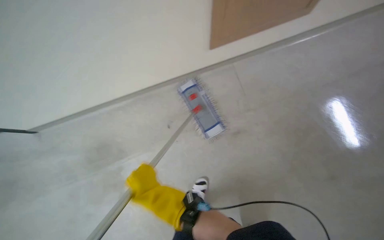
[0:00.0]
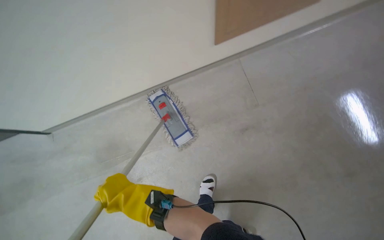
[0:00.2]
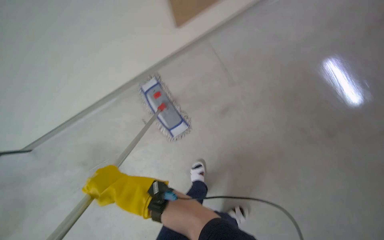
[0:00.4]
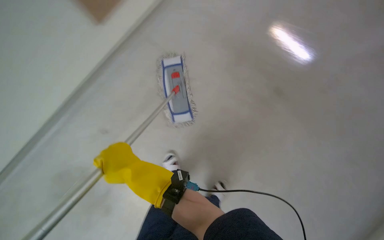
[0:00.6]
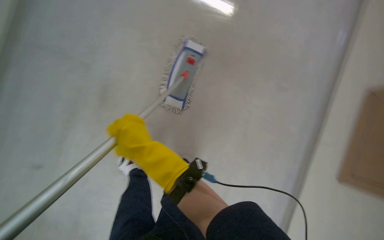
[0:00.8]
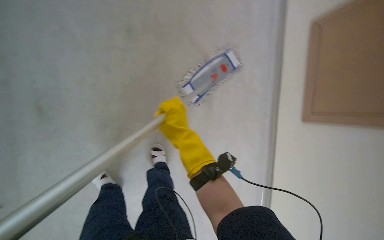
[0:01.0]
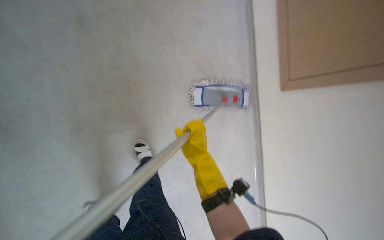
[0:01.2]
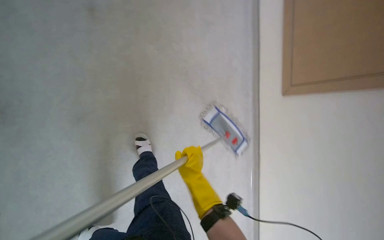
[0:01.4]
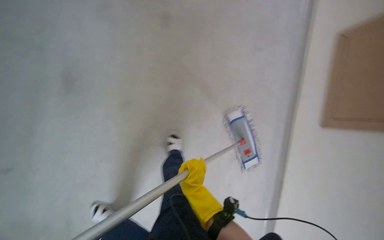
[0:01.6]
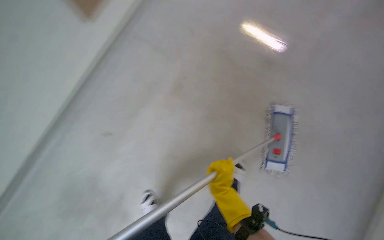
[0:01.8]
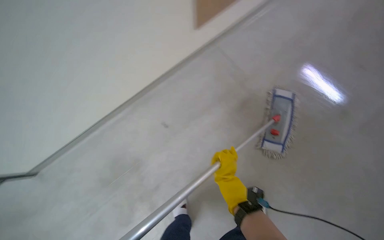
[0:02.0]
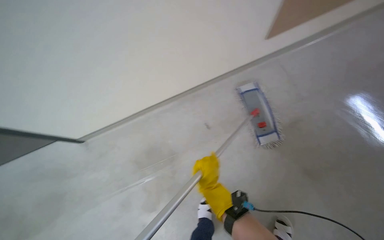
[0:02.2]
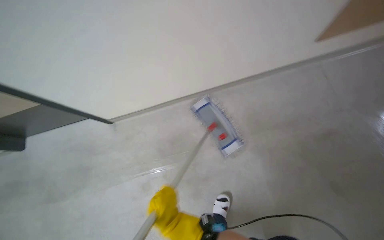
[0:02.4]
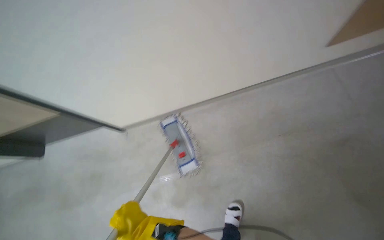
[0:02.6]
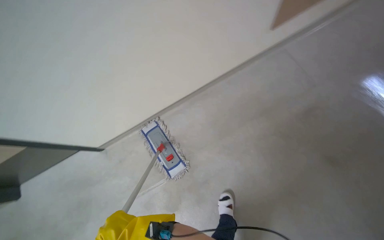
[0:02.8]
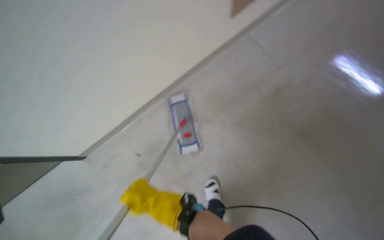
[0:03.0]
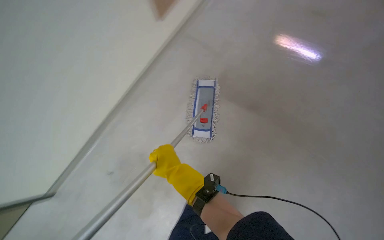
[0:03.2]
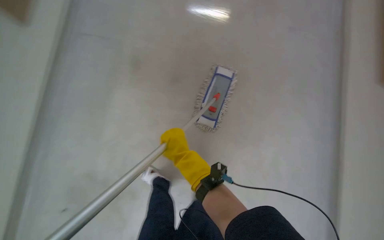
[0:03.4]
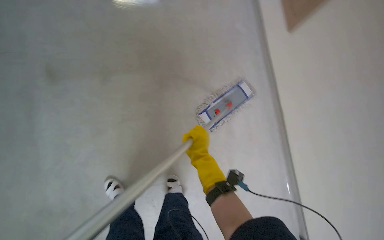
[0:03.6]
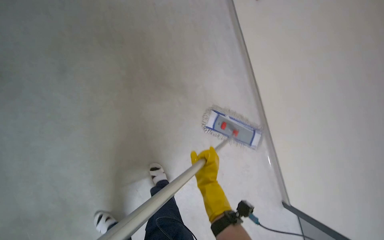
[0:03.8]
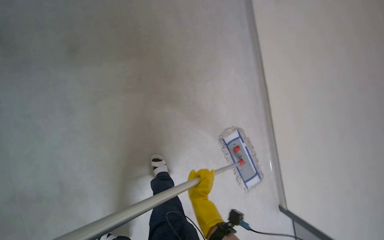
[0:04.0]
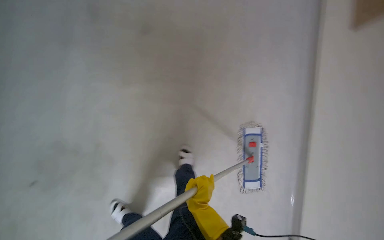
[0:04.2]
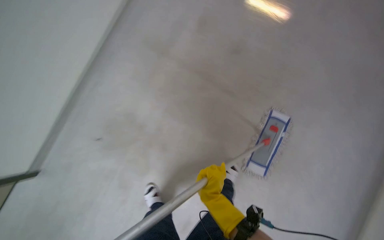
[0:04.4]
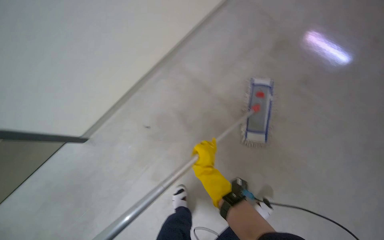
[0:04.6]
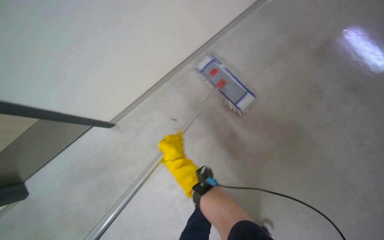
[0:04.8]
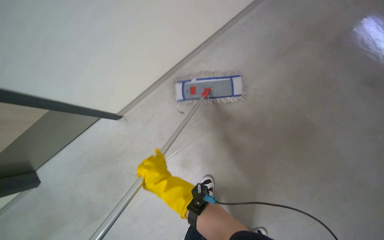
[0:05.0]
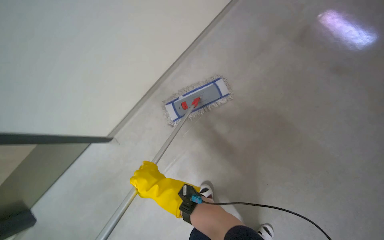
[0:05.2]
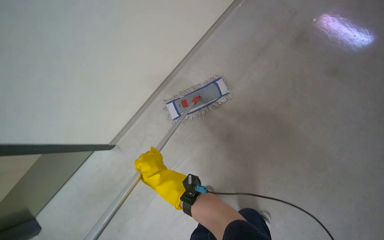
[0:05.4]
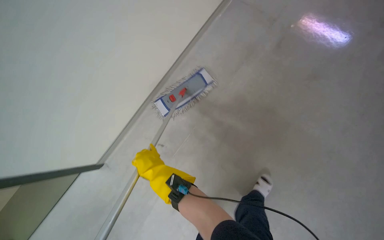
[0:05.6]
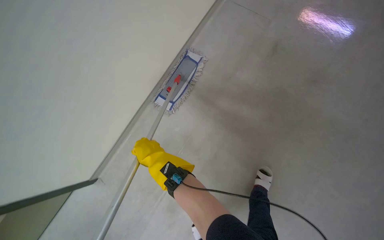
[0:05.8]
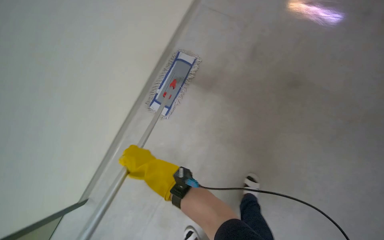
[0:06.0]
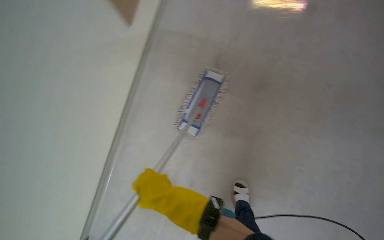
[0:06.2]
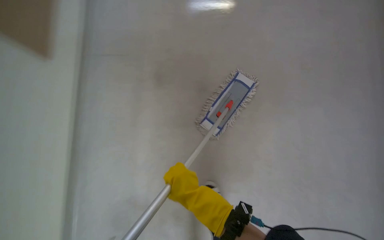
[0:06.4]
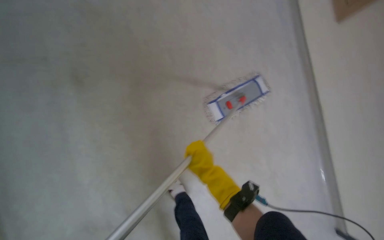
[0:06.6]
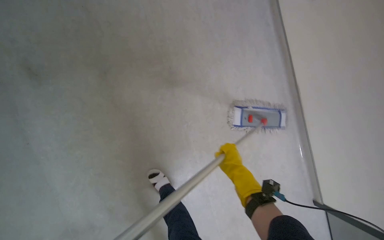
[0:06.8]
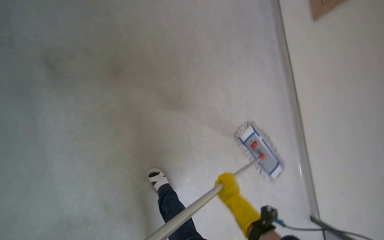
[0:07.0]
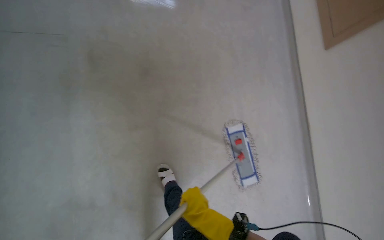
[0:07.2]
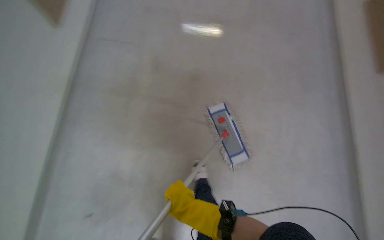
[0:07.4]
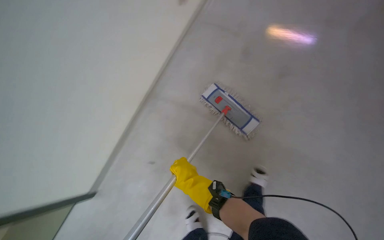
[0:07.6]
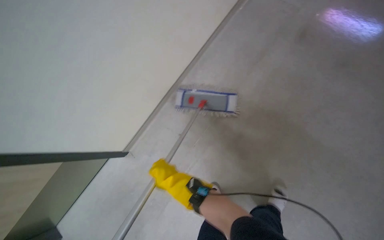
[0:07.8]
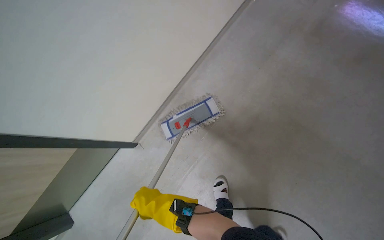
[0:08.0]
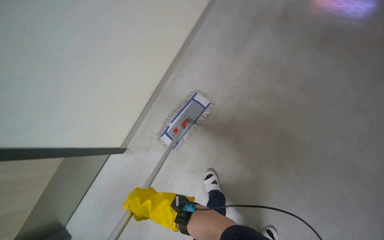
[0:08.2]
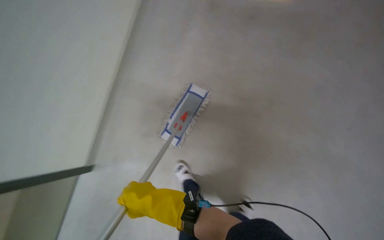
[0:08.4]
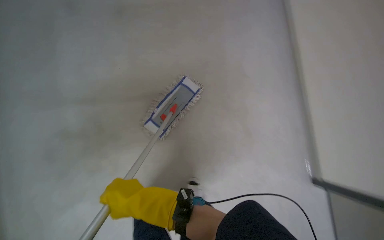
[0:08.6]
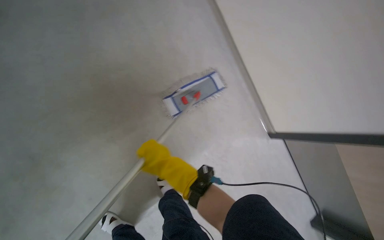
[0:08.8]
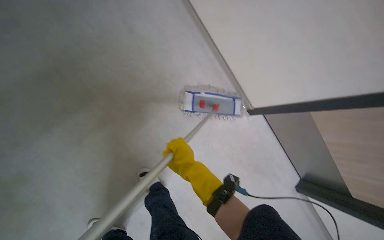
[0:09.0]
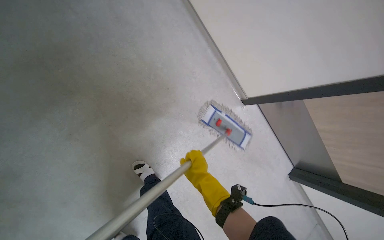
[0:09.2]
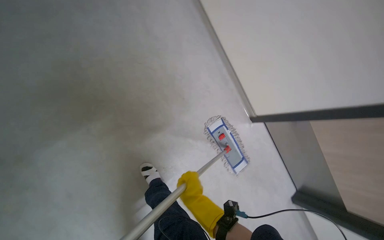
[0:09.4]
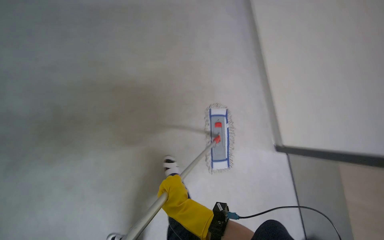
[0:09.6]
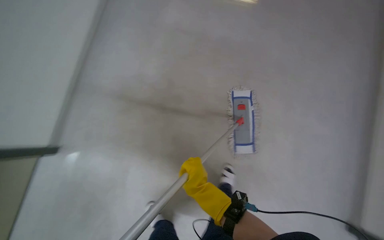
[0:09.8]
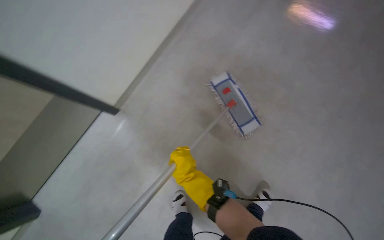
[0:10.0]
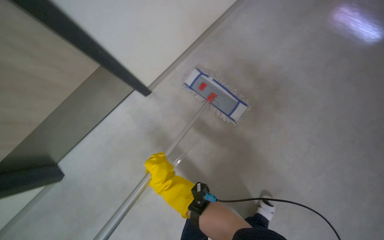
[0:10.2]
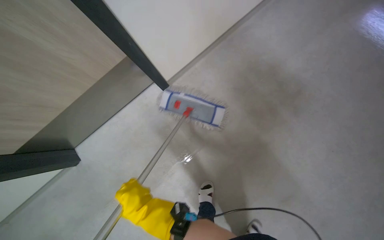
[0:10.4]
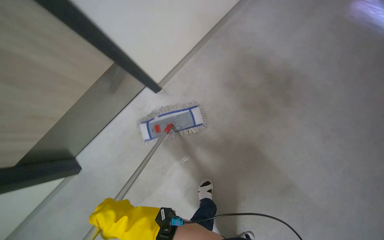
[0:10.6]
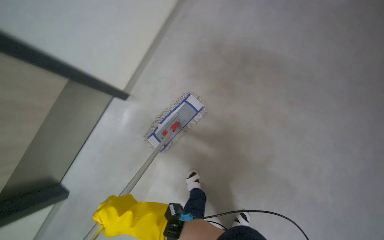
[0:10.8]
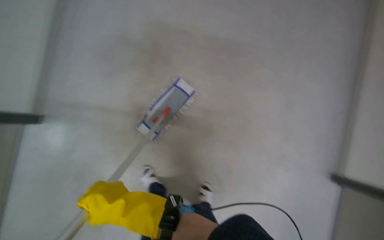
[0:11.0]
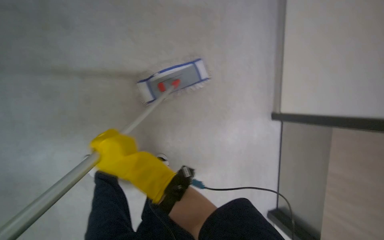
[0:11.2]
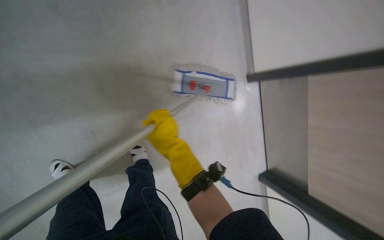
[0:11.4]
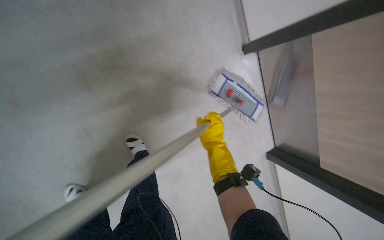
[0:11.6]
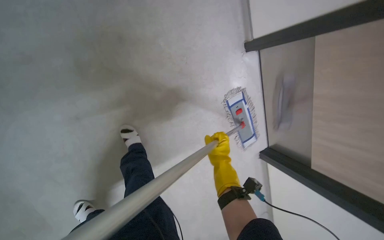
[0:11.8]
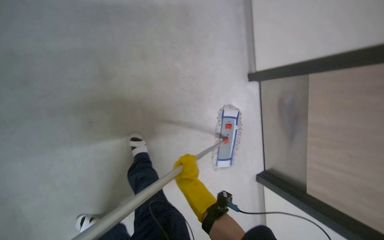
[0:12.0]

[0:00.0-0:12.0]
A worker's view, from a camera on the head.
Job: mopping floor.
The whole recording: Mopping hallway floor. The worker mops the hallway floor, wringing out the mop head and moving the cleaning cart as needed.
0:00.0 to 0:01.6: The camera is carried approximately 50 cm. The camera is aimed some 35 degrees further to the right. Everything in view rotates approximately 70 degrees clockwise.
0:01.6 to 0:03.0: The wearer looks about 35 degrees further to the right. The wearer looks about 15 degrees further upward.
0:03.0 to 0:04.4: The head travels roughly 50 cm. The wearer looks some 25 degrees further downward. Everything in view rotates roughly 70 degrees clockwise.
0:04.4 to 0:06.0: The scene turns approximately 45 degrees counterclockwise in the picture.

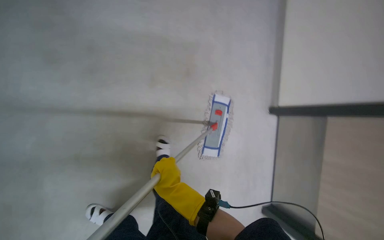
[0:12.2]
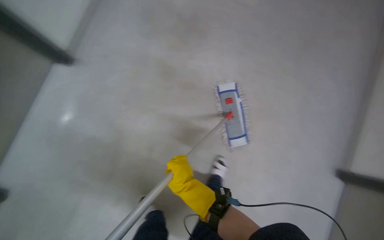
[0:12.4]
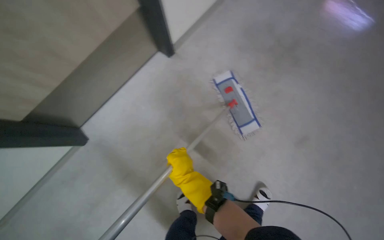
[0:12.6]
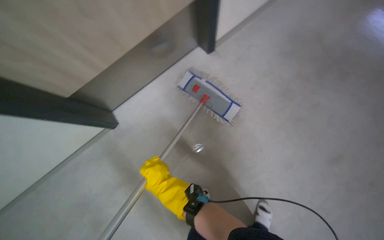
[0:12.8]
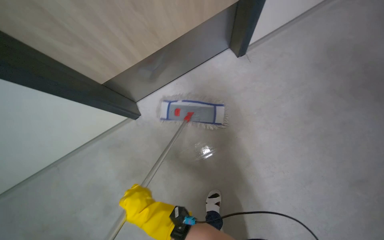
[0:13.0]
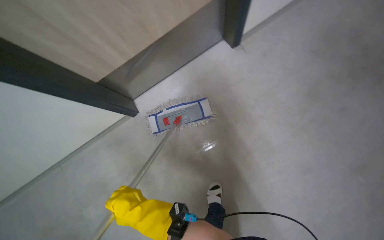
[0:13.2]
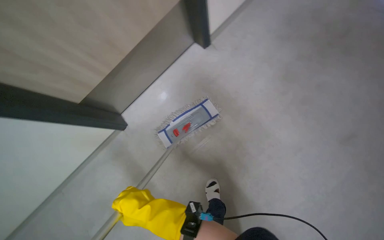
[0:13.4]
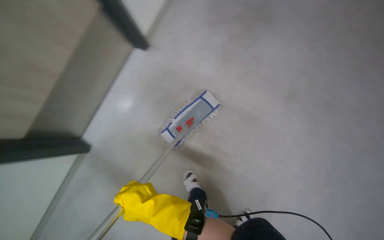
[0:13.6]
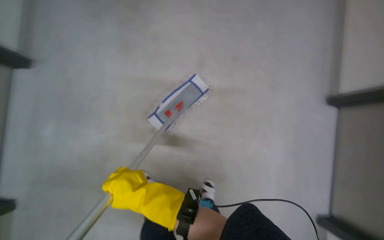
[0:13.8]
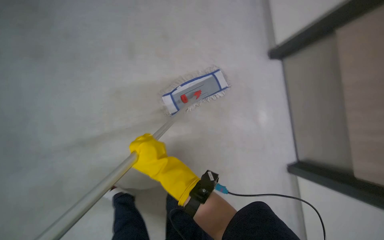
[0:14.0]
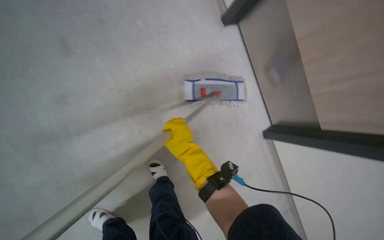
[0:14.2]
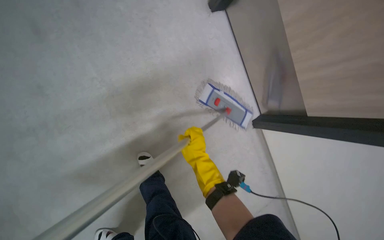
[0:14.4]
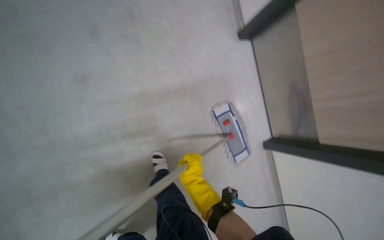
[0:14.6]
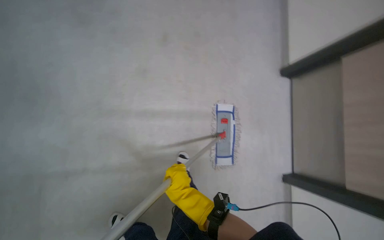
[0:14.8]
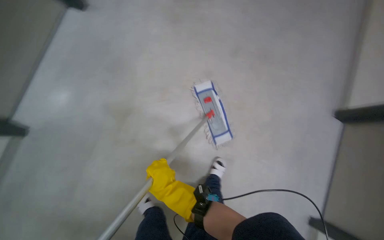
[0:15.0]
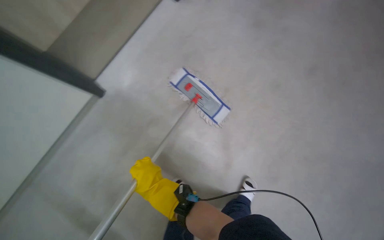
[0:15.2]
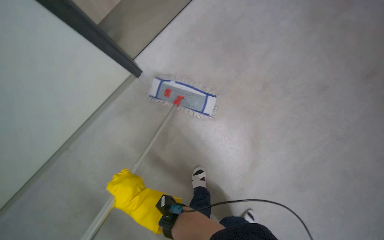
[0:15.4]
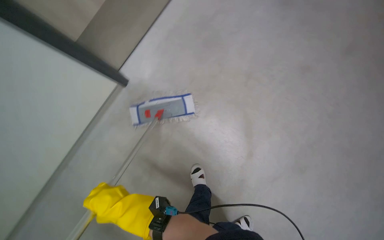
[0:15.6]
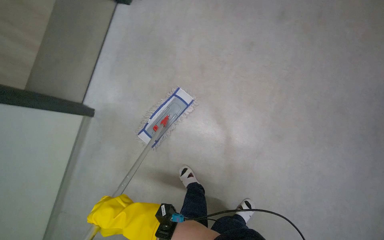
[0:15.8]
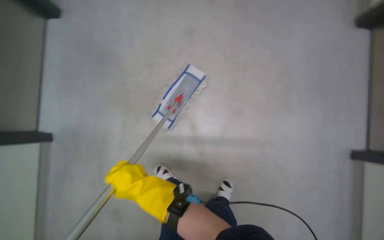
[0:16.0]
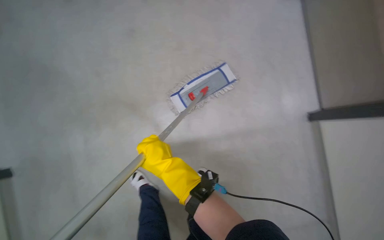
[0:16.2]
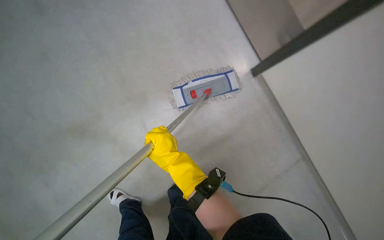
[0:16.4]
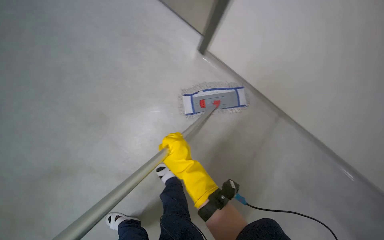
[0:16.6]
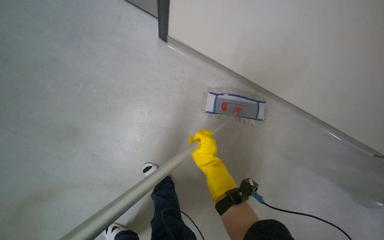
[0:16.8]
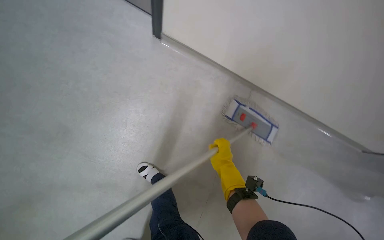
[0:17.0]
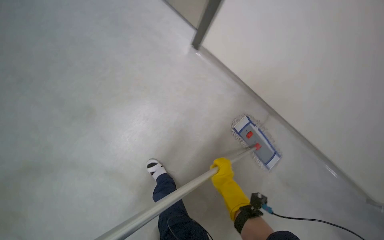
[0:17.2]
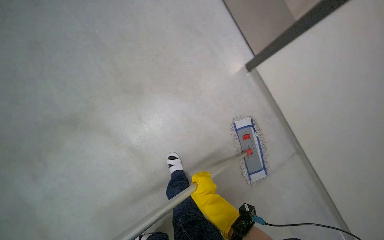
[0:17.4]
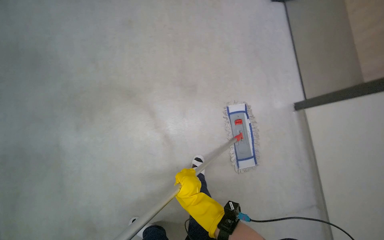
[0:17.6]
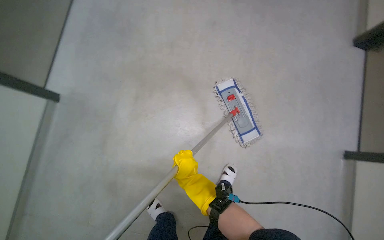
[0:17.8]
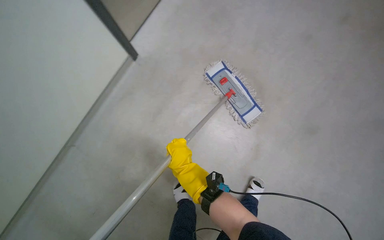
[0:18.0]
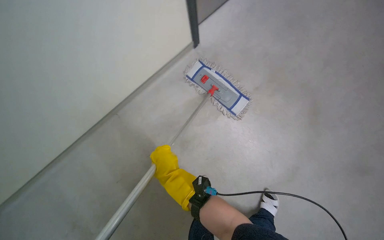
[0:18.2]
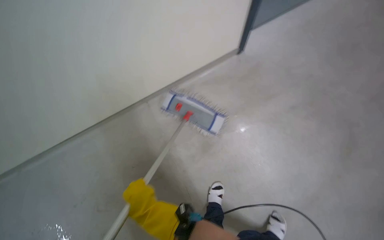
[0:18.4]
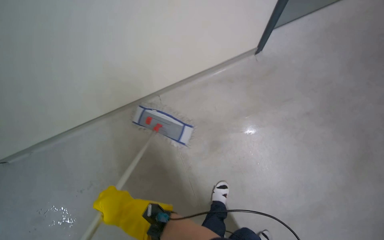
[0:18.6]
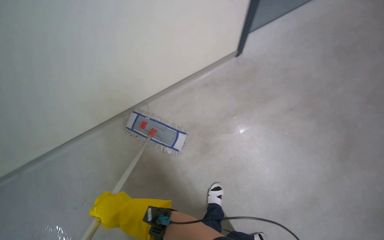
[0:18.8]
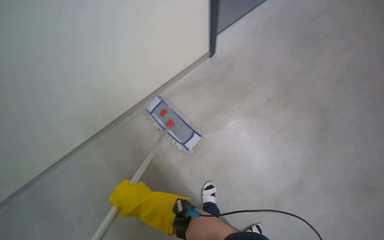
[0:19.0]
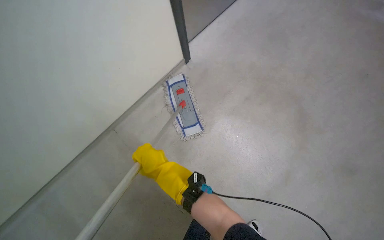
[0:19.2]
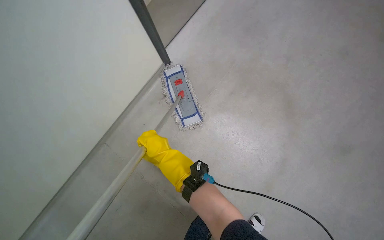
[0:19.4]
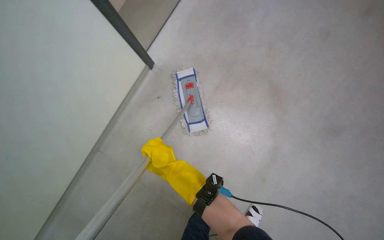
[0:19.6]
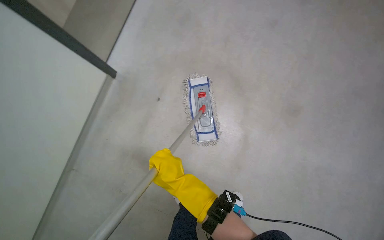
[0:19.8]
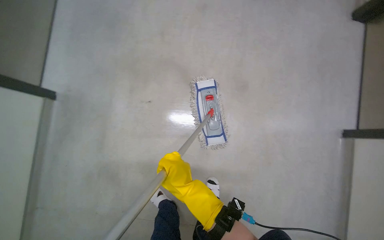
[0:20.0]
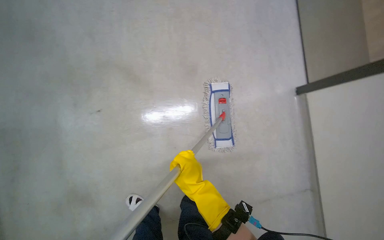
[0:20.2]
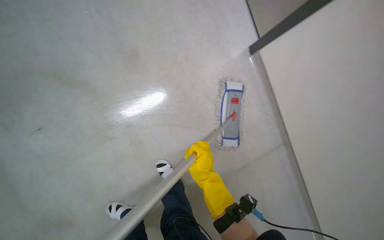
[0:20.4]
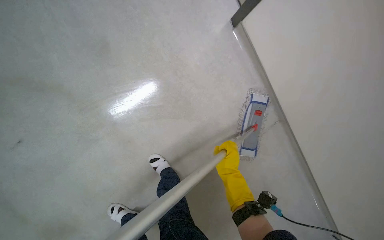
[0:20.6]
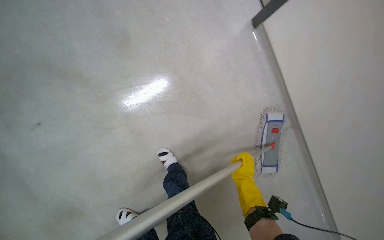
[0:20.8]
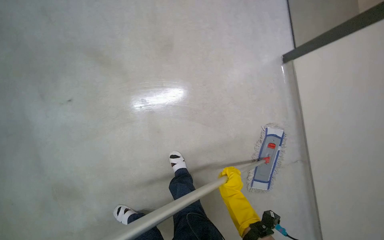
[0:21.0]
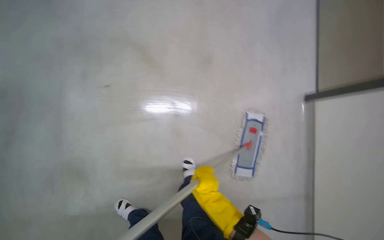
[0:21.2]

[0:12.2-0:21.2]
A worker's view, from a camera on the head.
Job: mopping floor.
The whole recording: Mopping hallway floor. The worker mops the hallway floor, wringing out the mop head and moving the cleaning cart as needed.
0:12.2 to 0:13.8: The view swings approximately 25 degrees to the left. The scene rotates counterclockwise by approximately 55 degrees.
0:16.6 to 0:18.2: The head turns to the left by about 20 degrees.
0:18.2 to 0:19.8: The camera travels approximately 40 cm. The wearer looks about 30 degrees further upward.
0:19.8 to 0:21.2: The wearer moves approximately 40 cm. The head turns to the left by approximately 50 degrees. The wearer looks approximately 15 degrees further upward.
